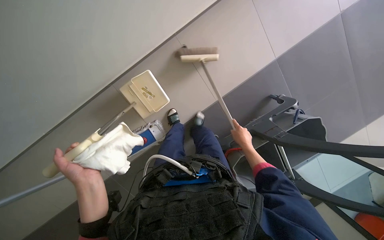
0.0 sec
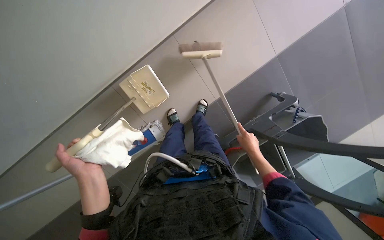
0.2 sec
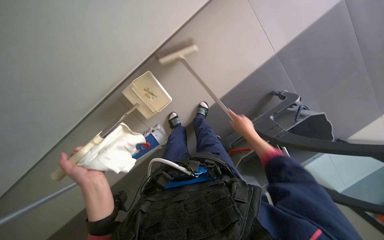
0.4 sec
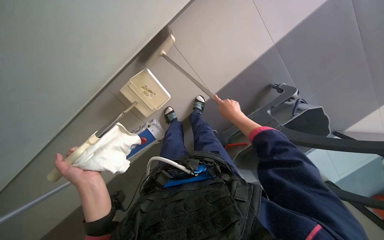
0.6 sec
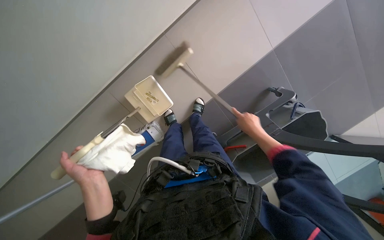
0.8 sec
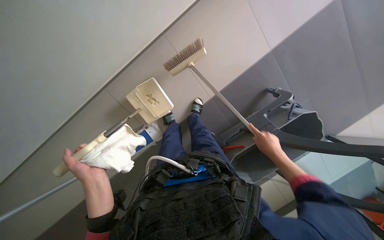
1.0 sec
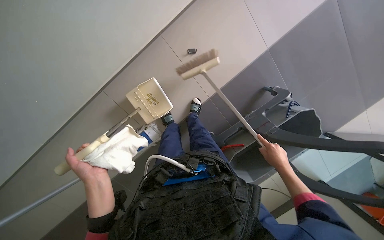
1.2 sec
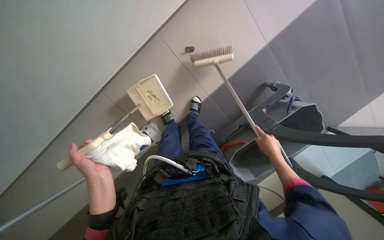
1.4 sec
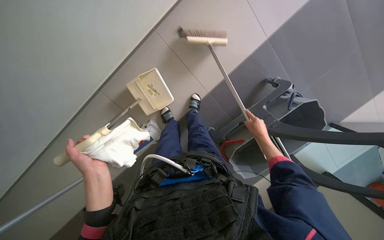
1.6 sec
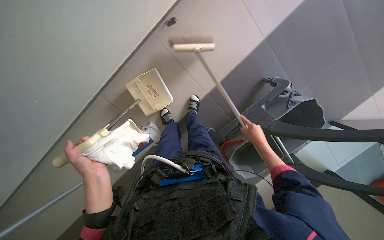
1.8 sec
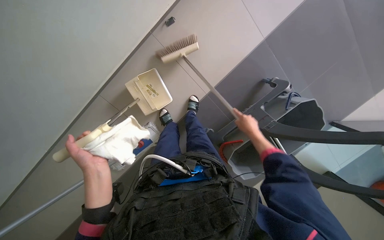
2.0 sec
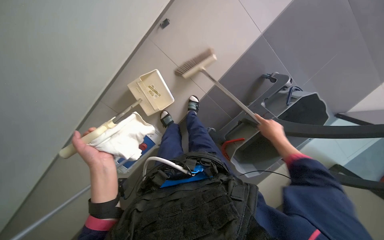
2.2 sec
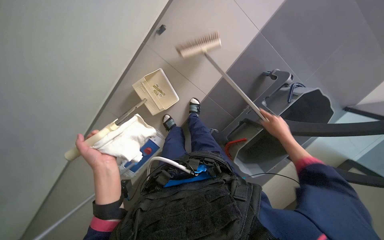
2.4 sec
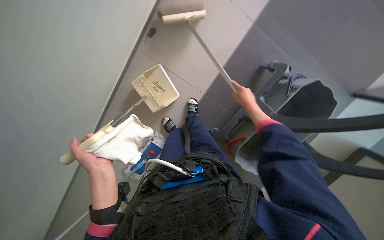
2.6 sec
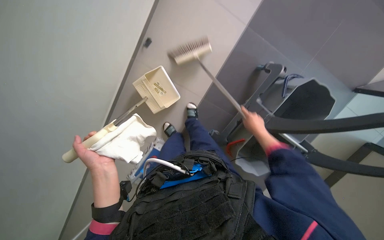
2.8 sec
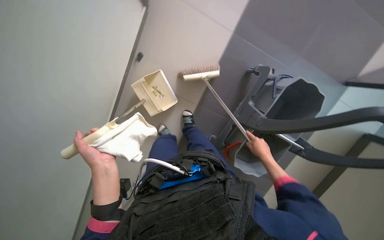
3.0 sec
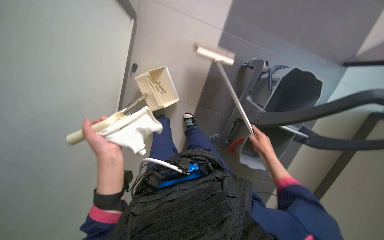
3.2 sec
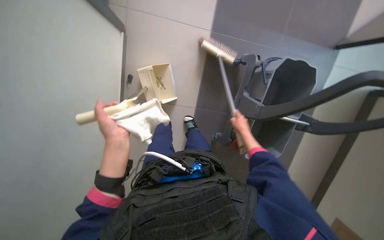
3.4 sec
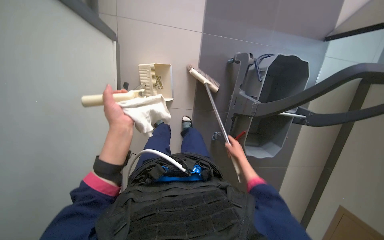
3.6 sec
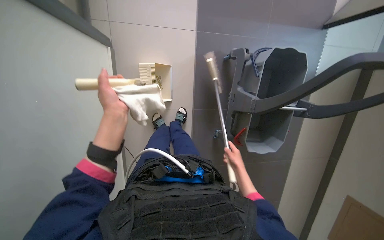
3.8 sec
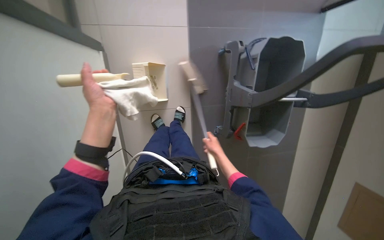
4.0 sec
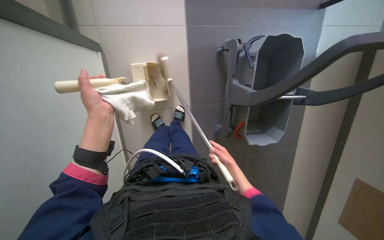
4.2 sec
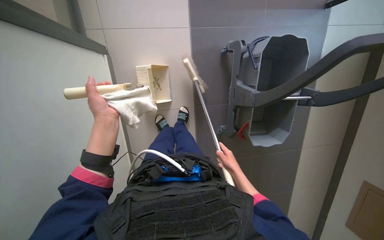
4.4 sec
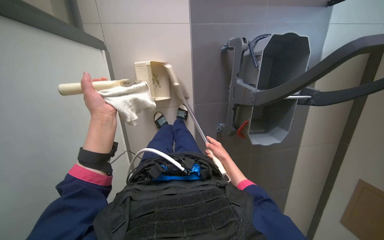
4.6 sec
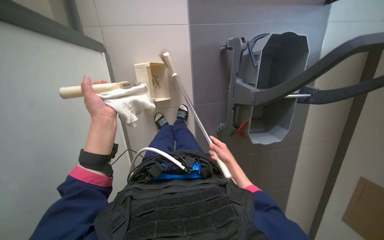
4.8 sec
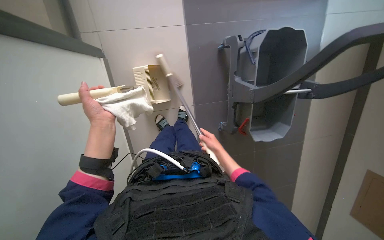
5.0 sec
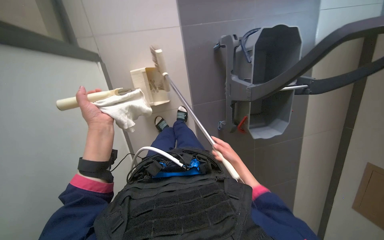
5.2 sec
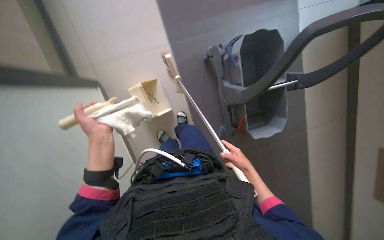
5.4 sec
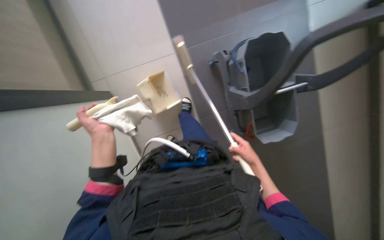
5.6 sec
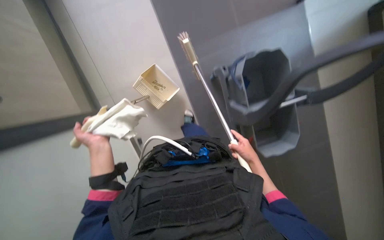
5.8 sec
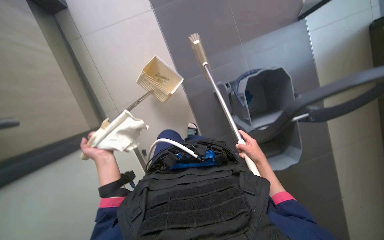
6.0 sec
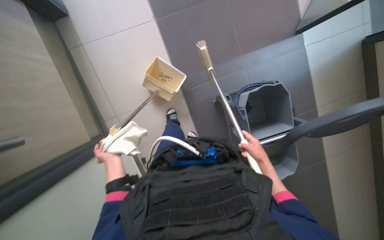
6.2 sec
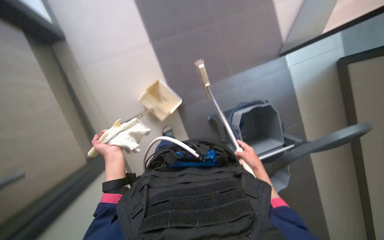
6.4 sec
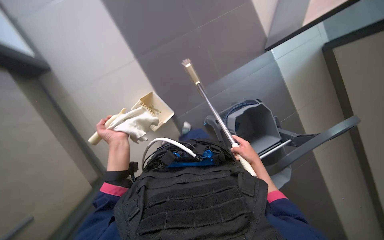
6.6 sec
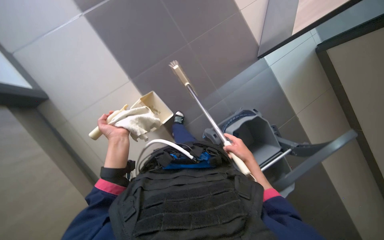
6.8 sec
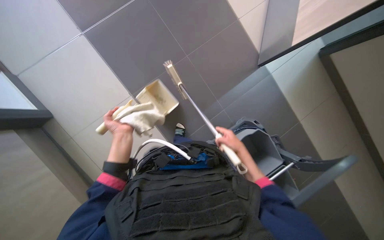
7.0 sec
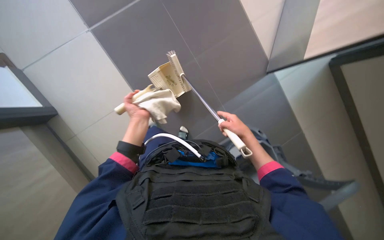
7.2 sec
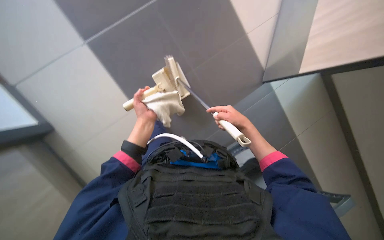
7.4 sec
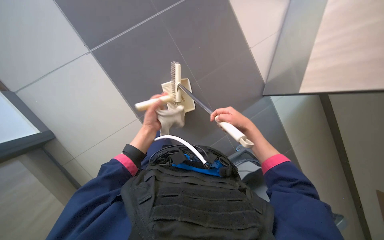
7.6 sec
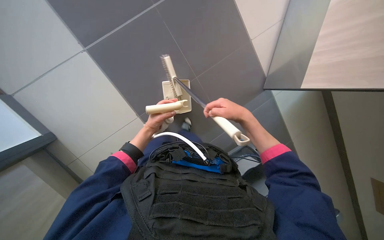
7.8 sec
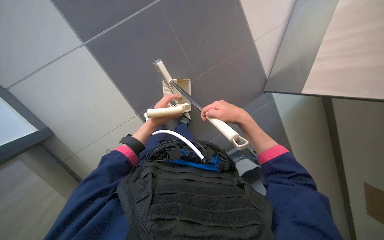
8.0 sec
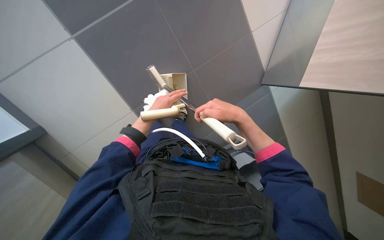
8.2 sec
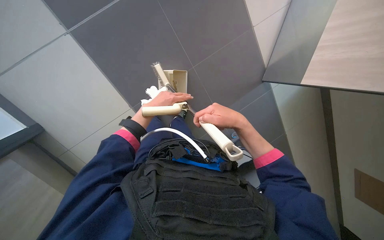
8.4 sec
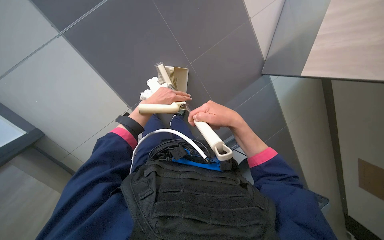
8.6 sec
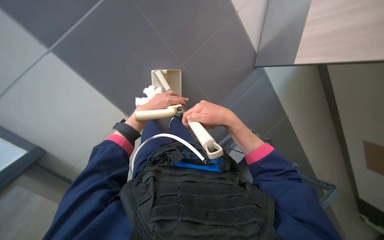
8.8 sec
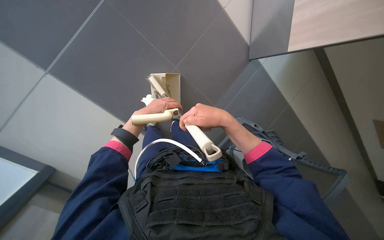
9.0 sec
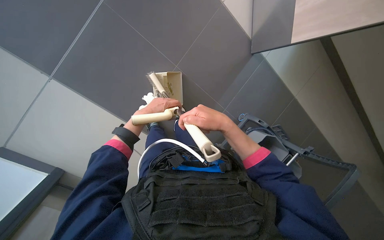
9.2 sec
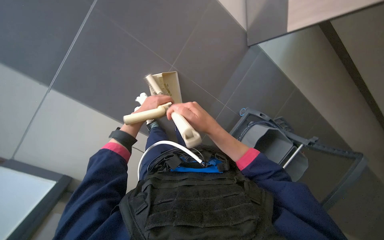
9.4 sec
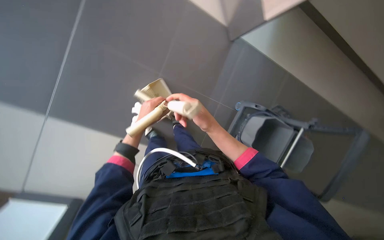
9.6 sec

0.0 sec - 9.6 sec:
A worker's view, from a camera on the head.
Job: sweeping floor.
The whole recording: Sweeping floor with broom. The worker sweeps the floor with a broom and dustpan.
0.0 sec - 1.6 sec: The right hand moves up and down the picture over roughly 20 cm, changing direction 2 times.
1.6 sec - 3.2 sec: The right hand goes approximately 10 cm down the picture.
3.2 sec - 4.8 sec: The left hand heads up the picture, covering some 20 cm; the right hand heads to the left, covering approximately 15 cm.
4.8 sec - 6.4 sec: The camera pitches upward, by some 30 degrees.
6.4 sec - 8.0 sec: The view tips upward by some 15 degrees. The right hand shifts approximately 30 cm up the picture and nearer to the camera. The left hand goes approximately 20 cm up the picture and to the right.
8.0 sec - 9.6 sec: Everything in view rotates approximately 30 degrees counterclockwise.

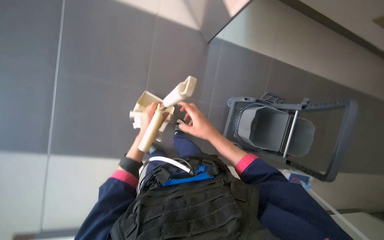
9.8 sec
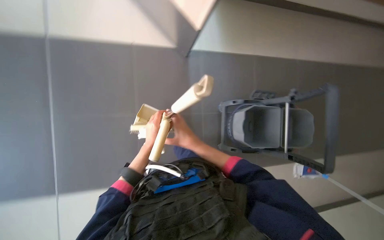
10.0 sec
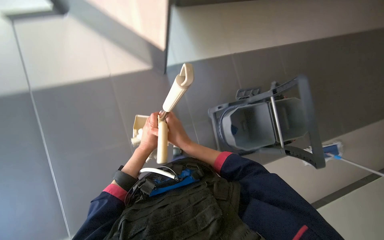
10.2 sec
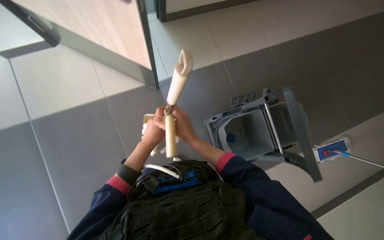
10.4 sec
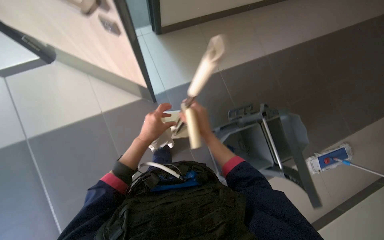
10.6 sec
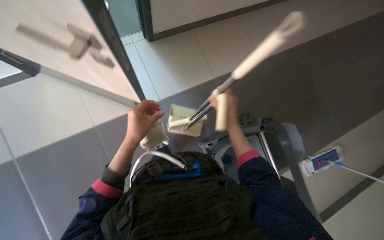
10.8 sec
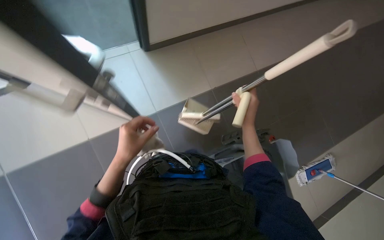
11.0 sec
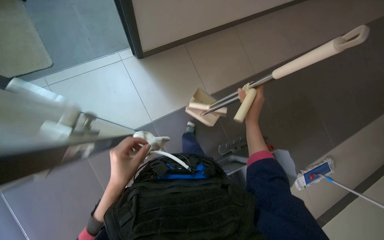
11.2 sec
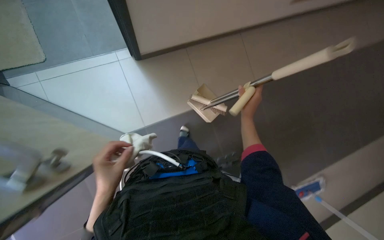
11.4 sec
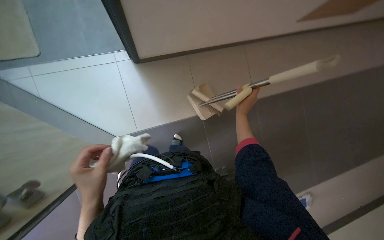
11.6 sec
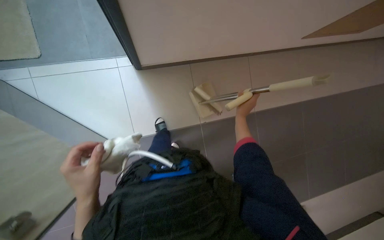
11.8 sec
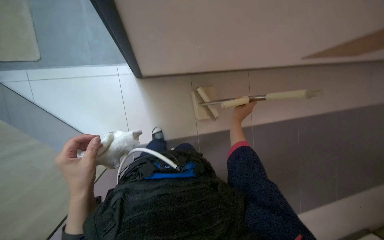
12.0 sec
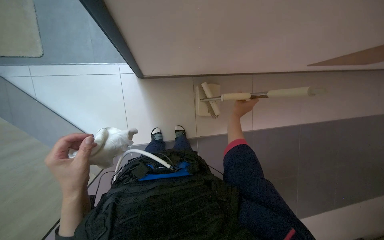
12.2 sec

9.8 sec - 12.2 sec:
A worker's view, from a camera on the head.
Job: sweeping floor.
The whole recording: Sweeping floor with broom. The worker sweeps the floor with a broom and dustpan.
9.8 sec - 11.0 sec: The wearer looks approximately 20 degrees further upward. The left hand shifts some 10 cm nearer to the camera. The right hand travels to the right and up the picture by some 20 cm.
11.0 sec - 12.2 sec: The view tilts roughly 10 degrees upward. The left hand shifts about 10 cm down the picture; the right hand shifts some 10 cm farther from the camera.

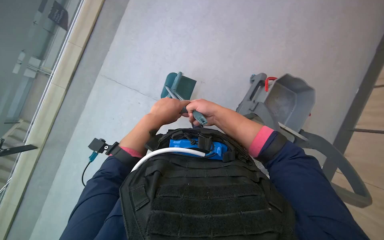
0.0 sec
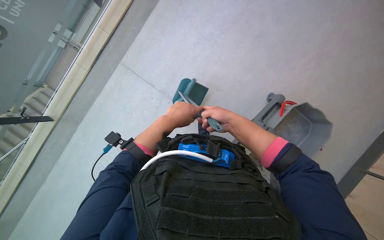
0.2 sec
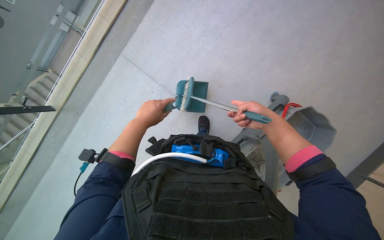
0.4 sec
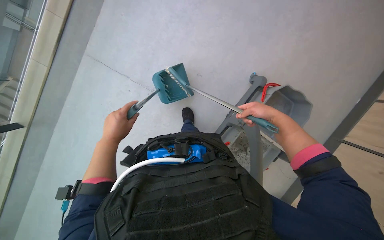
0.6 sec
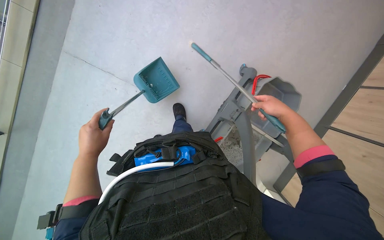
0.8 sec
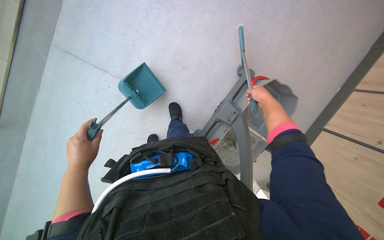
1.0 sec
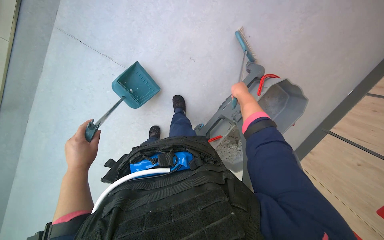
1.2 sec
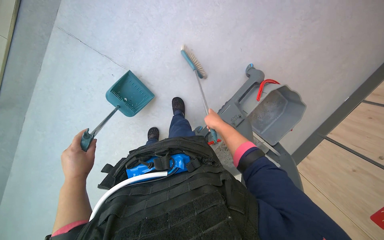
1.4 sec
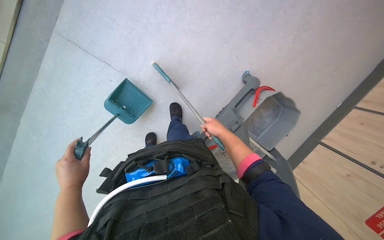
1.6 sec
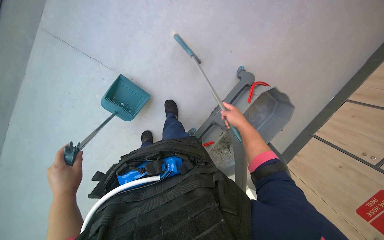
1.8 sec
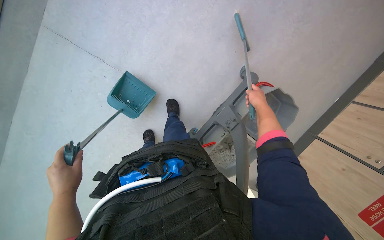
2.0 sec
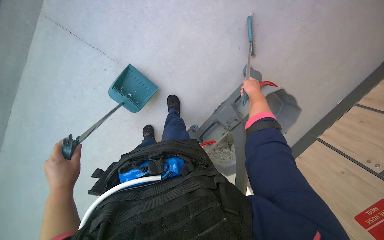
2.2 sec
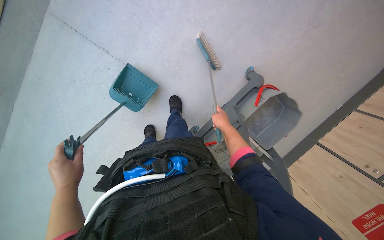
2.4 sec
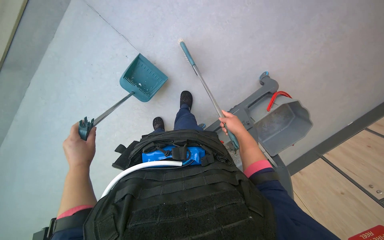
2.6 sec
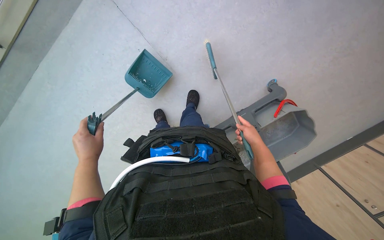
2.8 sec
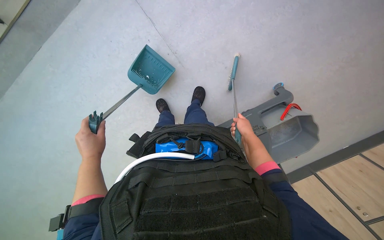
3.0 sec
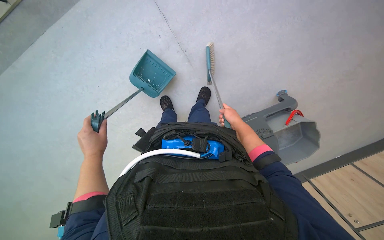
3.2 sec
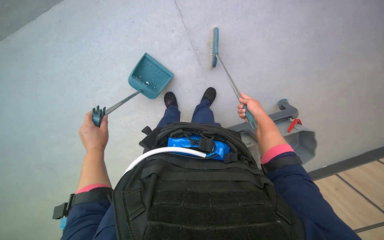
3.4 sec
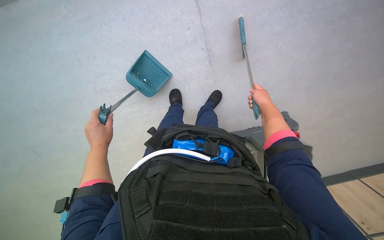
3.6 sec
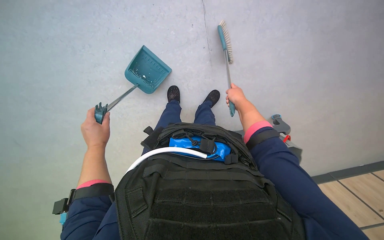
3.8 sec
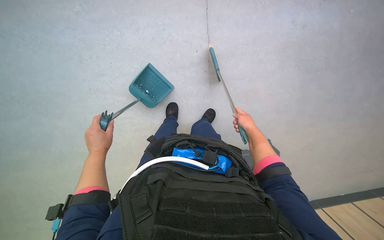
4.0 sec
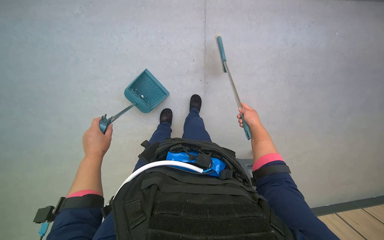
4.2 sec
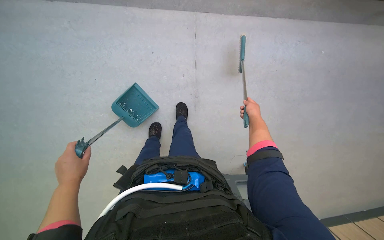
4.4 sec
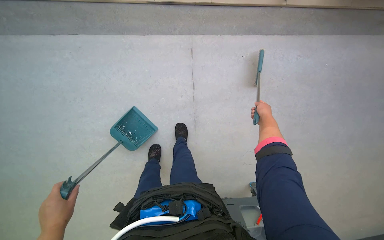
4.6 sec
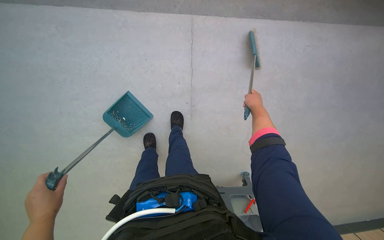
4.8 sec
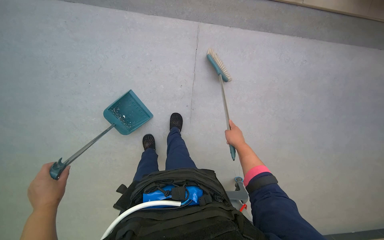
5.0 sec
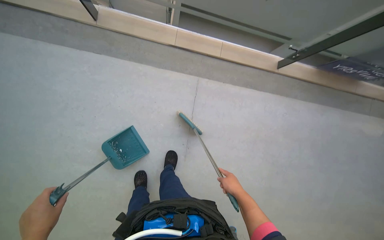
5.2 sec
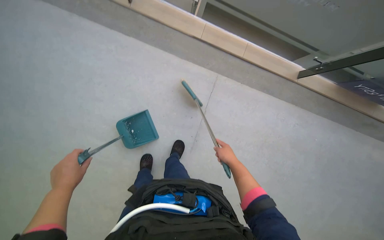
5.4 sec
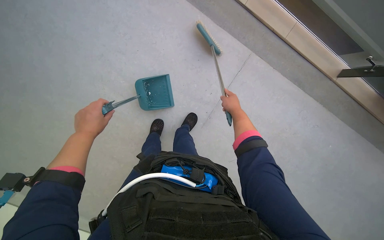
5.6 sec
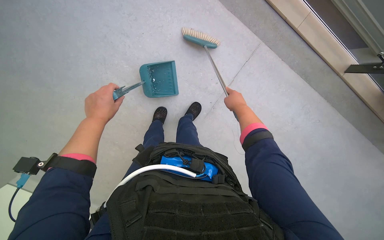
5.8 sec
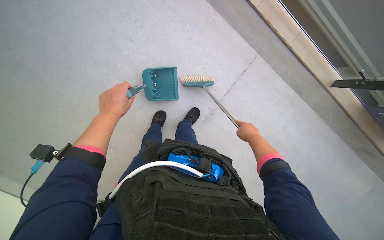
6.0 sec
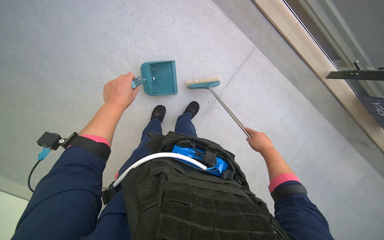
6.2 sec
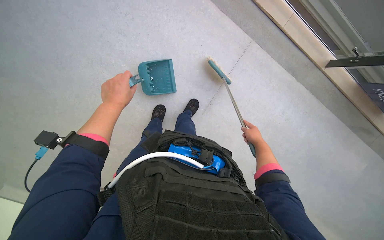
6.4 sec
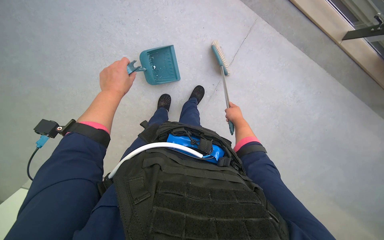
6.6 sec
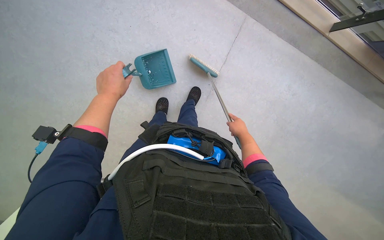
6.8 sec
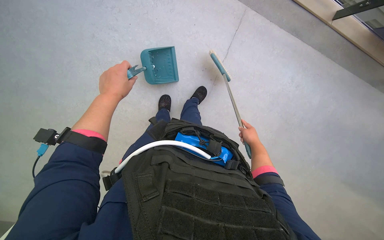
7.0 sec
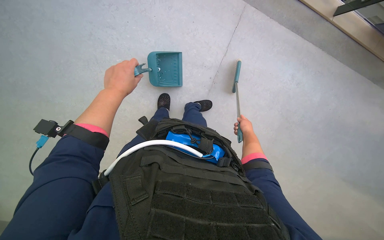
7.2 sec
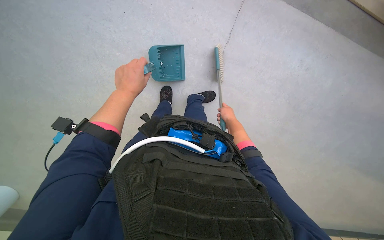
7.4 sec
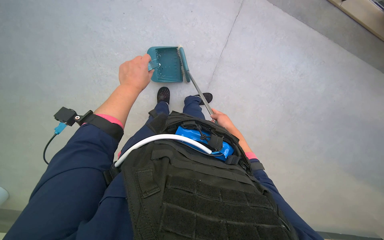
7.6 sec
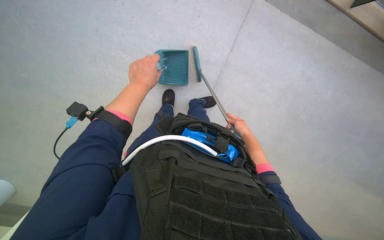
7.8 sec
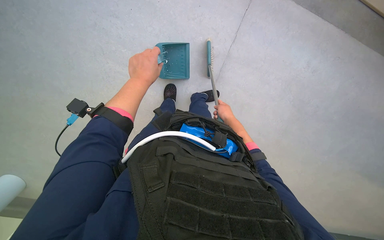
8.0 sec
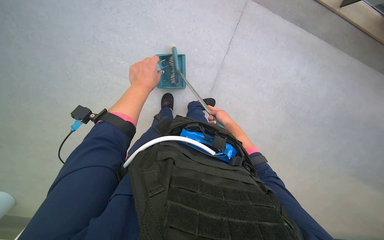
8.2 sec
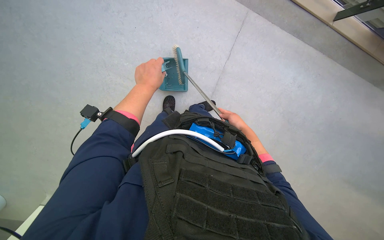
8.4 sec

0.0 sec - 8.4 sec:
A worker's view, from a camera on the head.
Job: sweeping floor.
The whole recording: Sweeping hallway floor. The worker sweeps debris from the hallway floor using a brush and dustpan.
0.0 sec - 1.4 sec: The left hand goes some 25 cm to the left and down the picture. The right hand travels farther from the camera by roughly 30 cm, and moves some 20 cm to the right and comes back.
1.4 sec - 2.8 sec: The right hand goes up the picture and returns, roughly 15 cm each way.
2.8 sec - 4.2 sec: The scene rotates clockwise by approximately 25 degrees. The right hand moves up the picture, about 25 cm.
4.2 sec - 5.6 sec: Everything in view rotates roughly 30 degrees clockwise.
5.6 sec - 7.0 sec: The right hand is displaced down the picture by roughly 30 cm.
7.0 sec - 8.4 sec: The right hand travels to the left by roughly 10 cm. Meanwhile the left hand moves to the right, roughly 10 cm.
